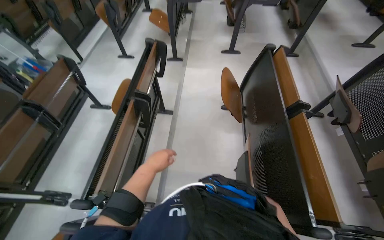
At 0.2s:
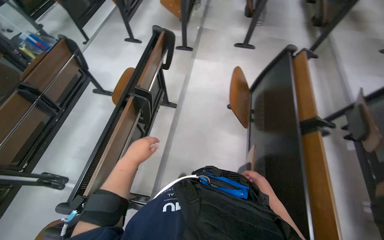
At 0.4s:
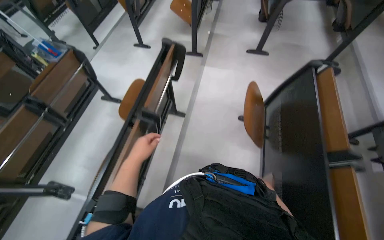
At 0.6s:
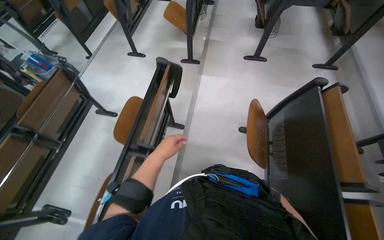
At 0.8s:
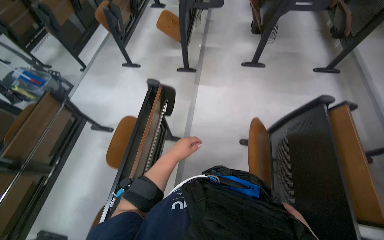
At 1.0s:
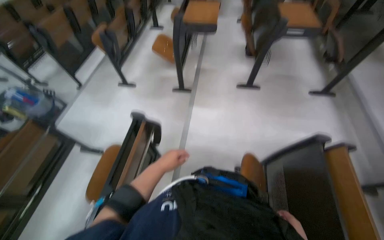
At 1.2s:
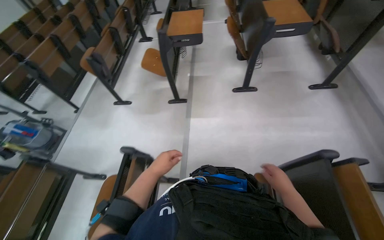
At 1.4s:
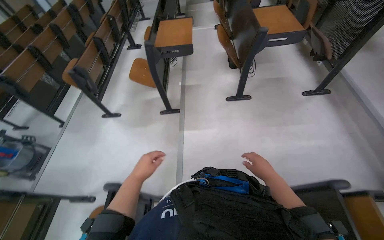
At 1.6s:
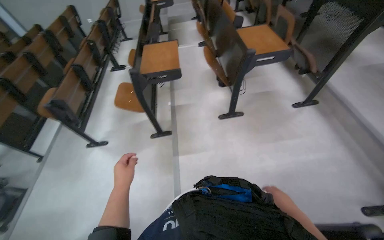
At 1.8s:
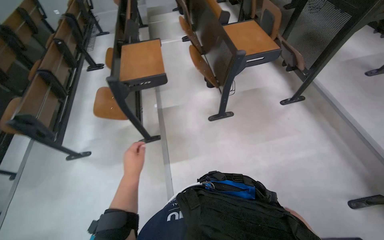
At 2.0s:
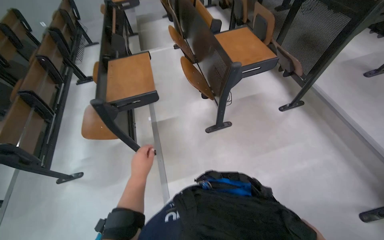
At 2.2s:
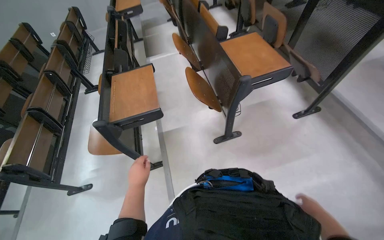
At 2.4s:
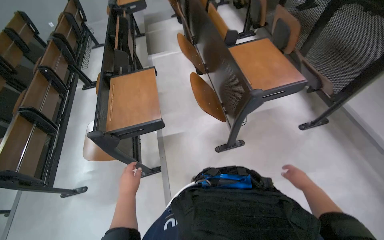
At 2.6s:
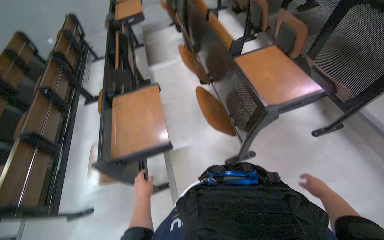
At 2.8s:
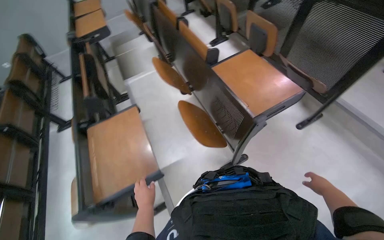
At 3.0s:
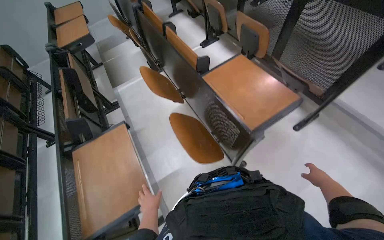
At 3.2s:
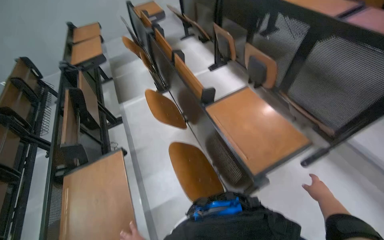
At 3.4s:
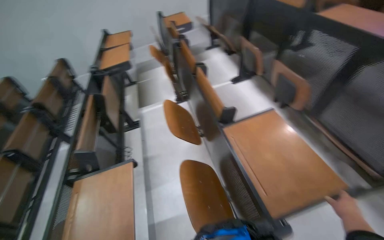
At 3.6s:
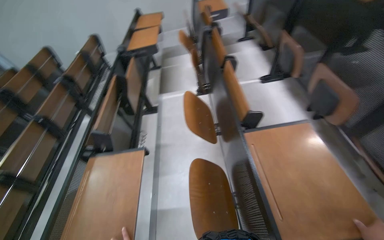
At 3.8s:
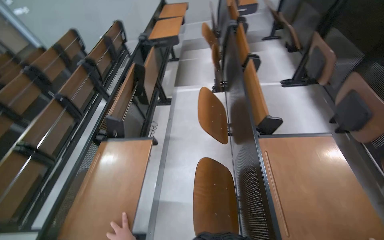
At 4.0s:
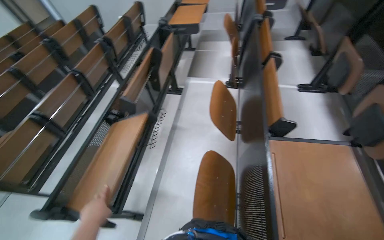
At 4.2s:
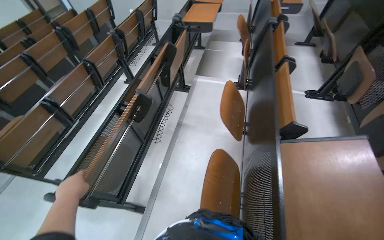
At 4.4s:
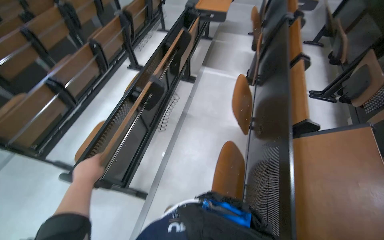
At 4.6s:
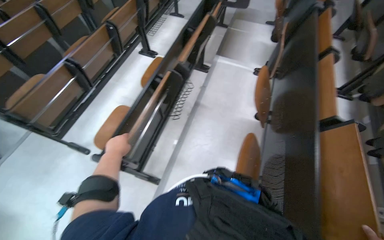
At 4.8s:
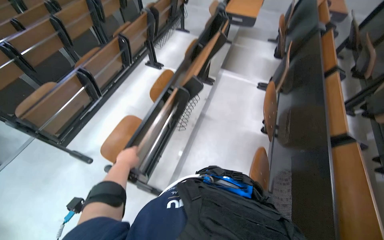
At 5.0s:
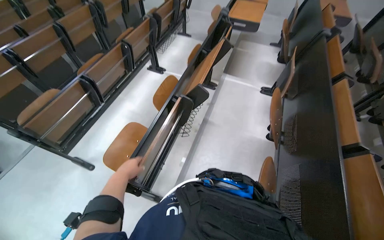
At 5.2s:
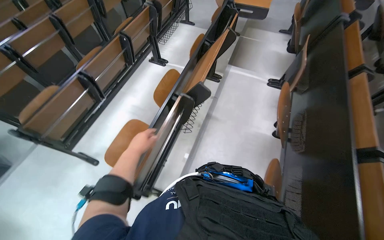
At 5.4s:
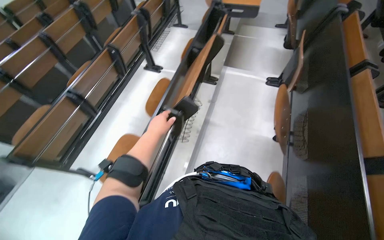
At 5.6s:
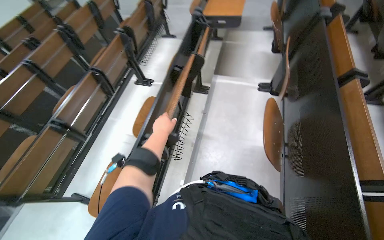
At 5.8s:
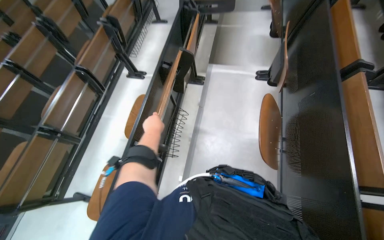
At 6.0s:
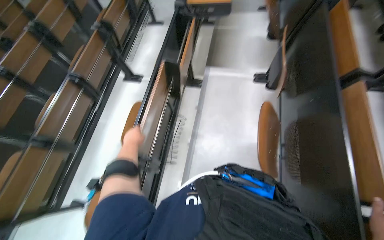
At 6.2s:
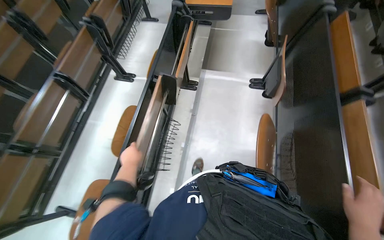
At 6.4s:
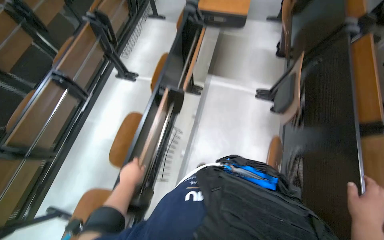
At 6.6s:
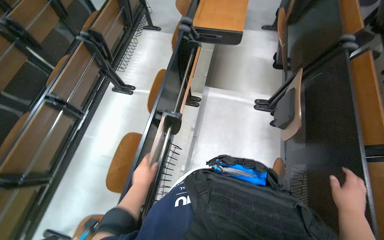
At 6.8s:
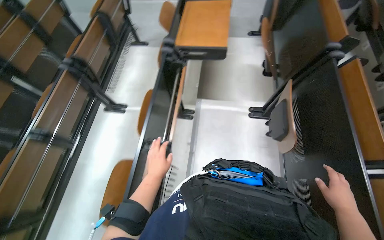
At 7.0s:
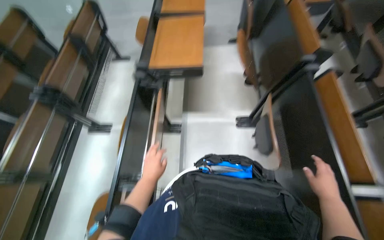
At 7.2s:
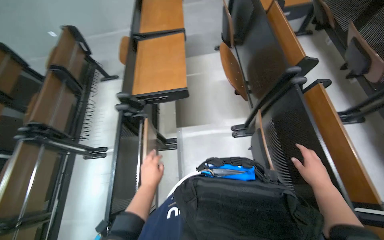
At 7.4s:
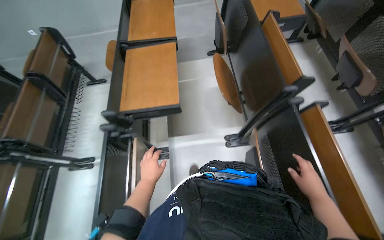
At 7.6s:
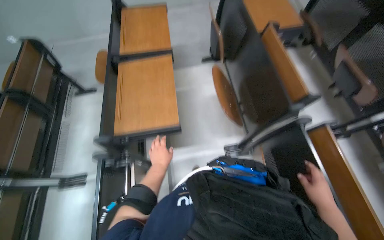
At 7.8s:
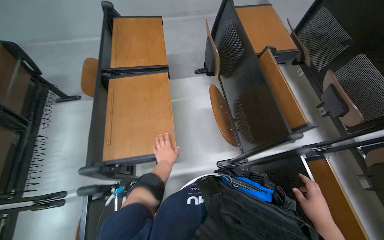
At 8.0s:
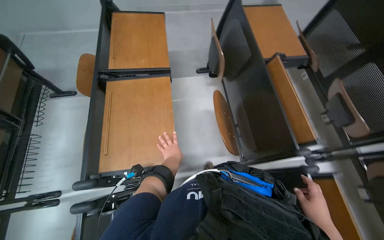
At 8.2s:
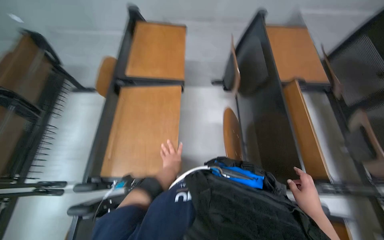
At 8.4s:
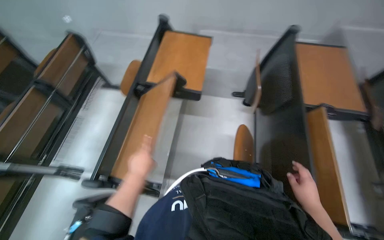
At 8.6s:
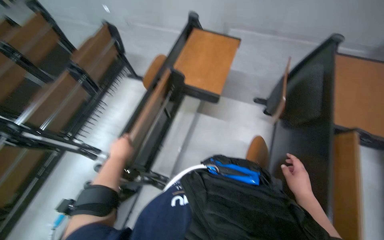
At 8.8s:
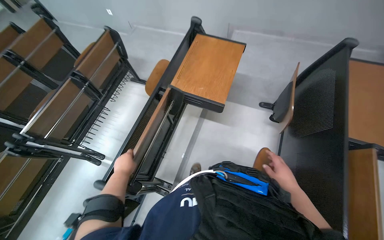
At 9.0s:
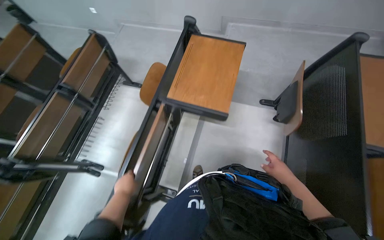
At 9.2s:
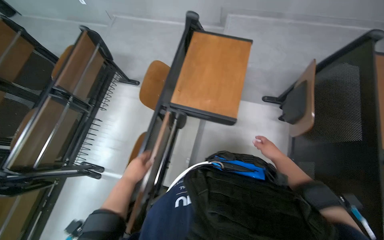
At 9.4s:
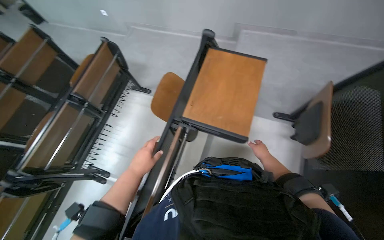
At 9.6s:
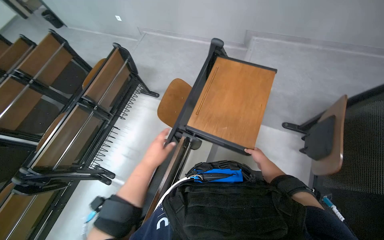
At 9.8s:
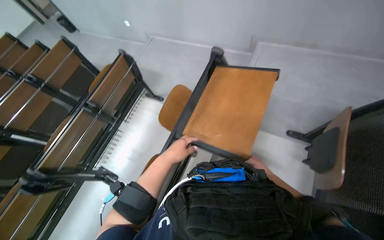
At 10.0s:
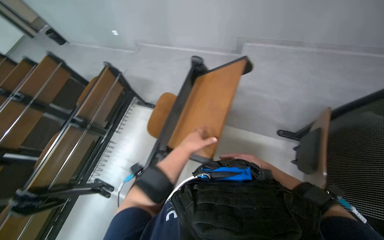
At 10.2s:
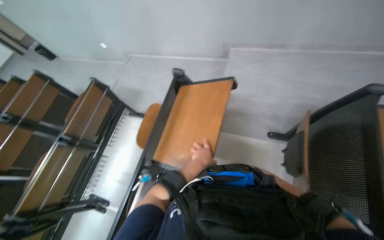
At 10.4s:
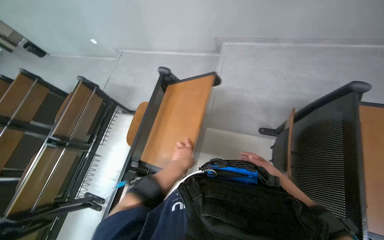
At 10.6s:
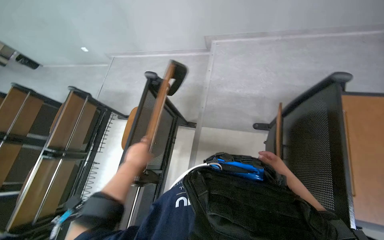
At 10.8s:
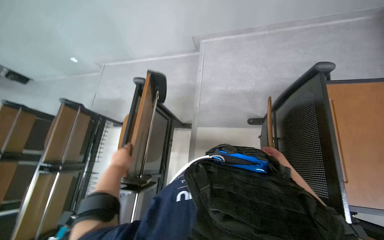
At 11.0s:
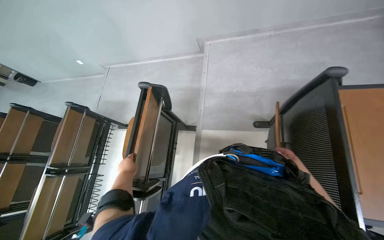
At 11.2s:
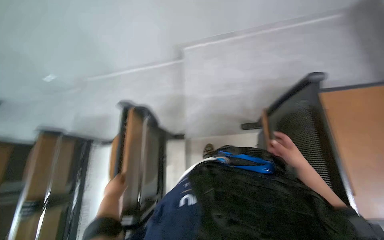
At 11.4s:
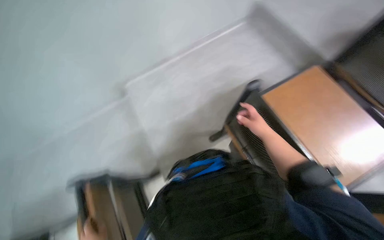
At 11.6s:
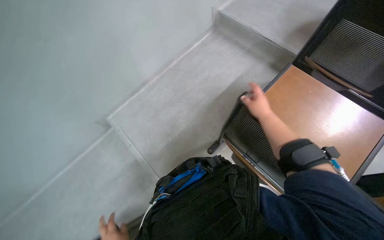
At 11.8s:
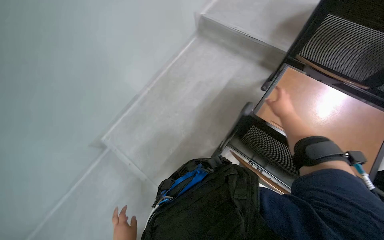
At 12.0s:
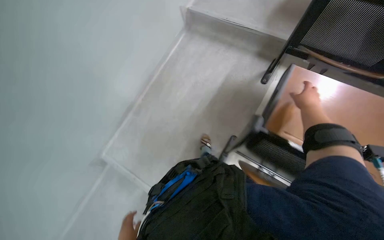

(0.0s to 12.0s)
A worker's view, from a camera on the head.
Job: organizing items.
The whole recording: Arranging classroom furniture. The worker continues to fold up desks and chairs in the classroom.
0.0s - 1.6s: The head travels about 1 m.
1.6s - 3.0s: The wearer moves some 90 cm.
3.0s - 4.4s: The head turns to the left by some 50 degrees.
4.4s - 6.0s: The camera travels about 50 cm.
6.0s - 7.6s: The wearer moves roughly 90 cm. The head turns to the right by roughly 20 degrees.
7.6s - 9.0s: The wearer moves about 50 cm. The wearer's head swings approximately 25 degrees to the left.
9.0s - 10.4s: The left hand is displaced up the picture and to the right by about 60 cm. Meanwhile the right hand travels farther from the camera and to the right by about 40 cm.
10.4s - 12.0s: The head rotates some 40 degrees to the right. The right hand heads up the picture and nearer to the camera, covering some 30 cm.

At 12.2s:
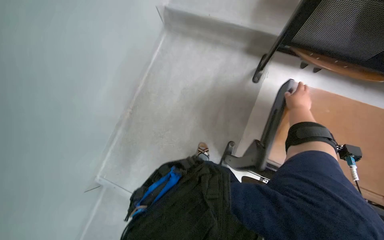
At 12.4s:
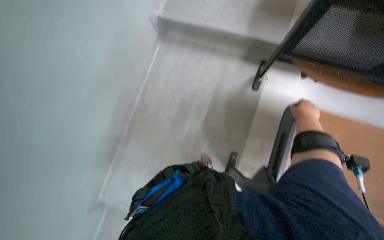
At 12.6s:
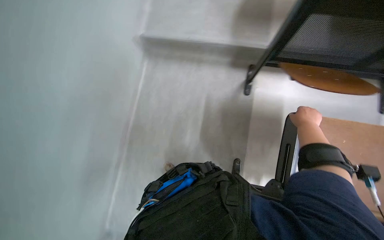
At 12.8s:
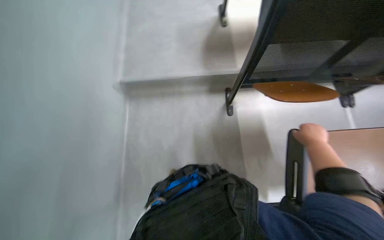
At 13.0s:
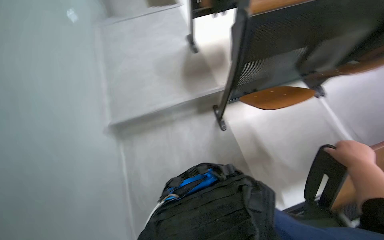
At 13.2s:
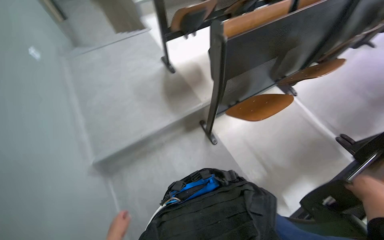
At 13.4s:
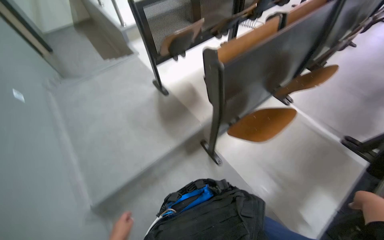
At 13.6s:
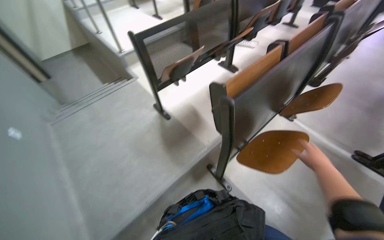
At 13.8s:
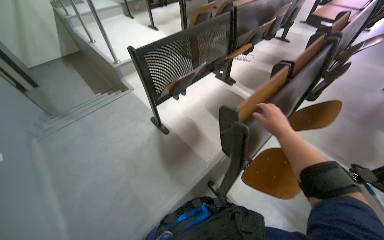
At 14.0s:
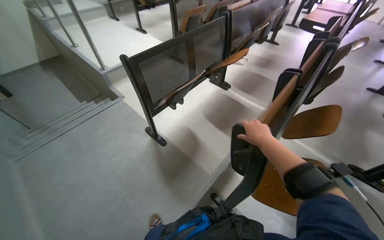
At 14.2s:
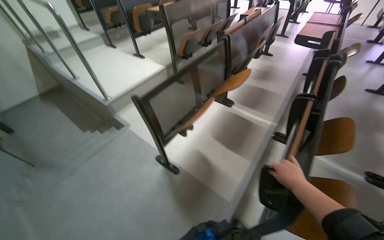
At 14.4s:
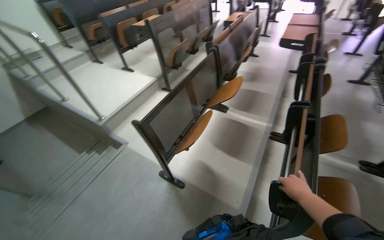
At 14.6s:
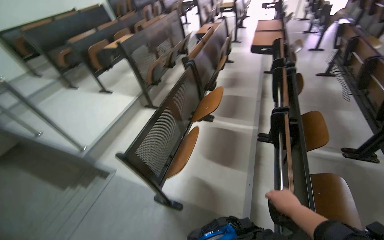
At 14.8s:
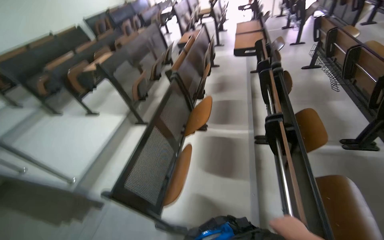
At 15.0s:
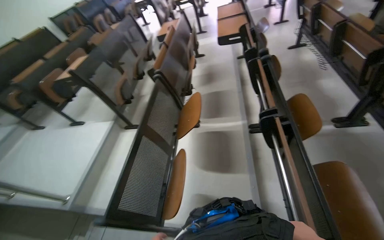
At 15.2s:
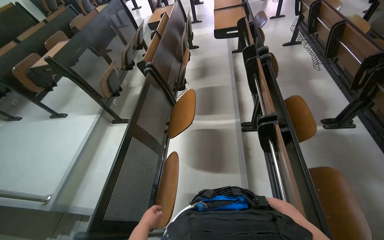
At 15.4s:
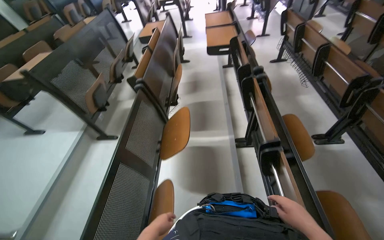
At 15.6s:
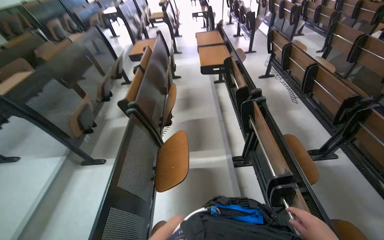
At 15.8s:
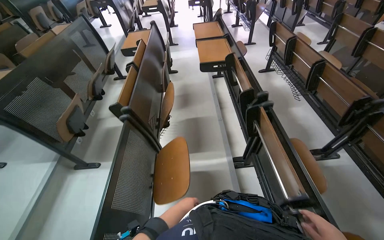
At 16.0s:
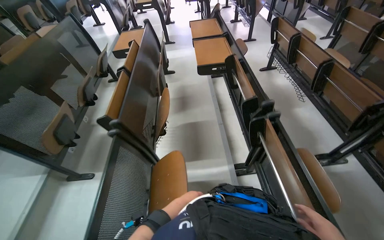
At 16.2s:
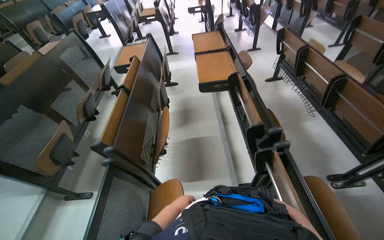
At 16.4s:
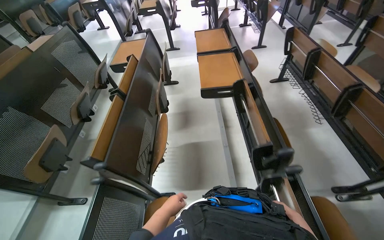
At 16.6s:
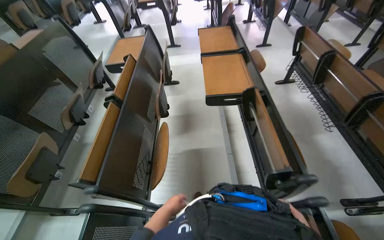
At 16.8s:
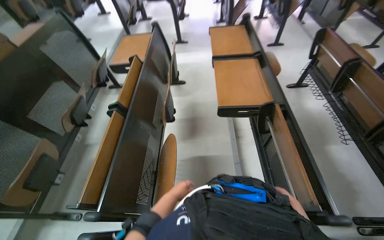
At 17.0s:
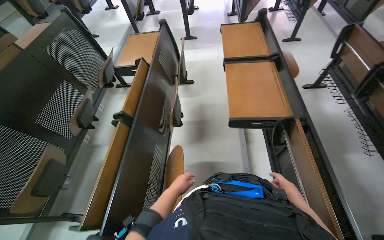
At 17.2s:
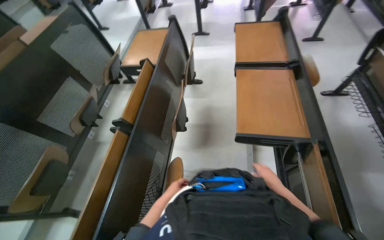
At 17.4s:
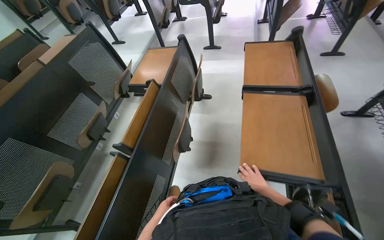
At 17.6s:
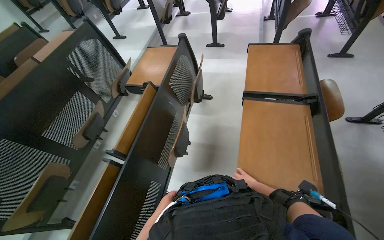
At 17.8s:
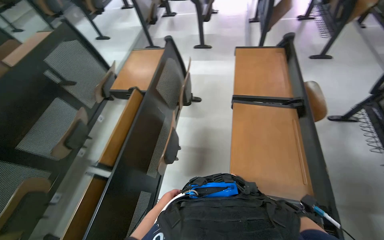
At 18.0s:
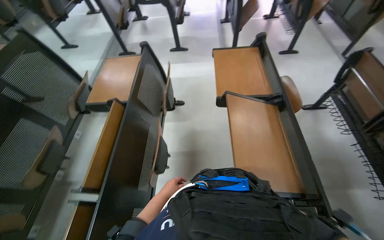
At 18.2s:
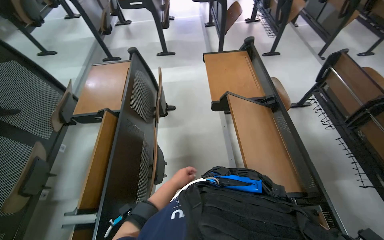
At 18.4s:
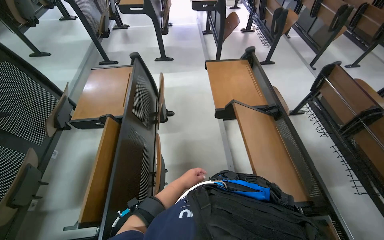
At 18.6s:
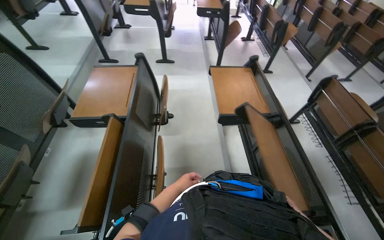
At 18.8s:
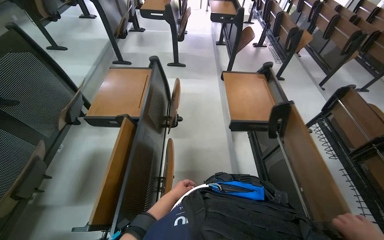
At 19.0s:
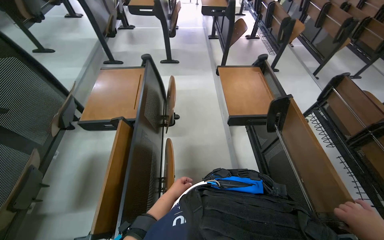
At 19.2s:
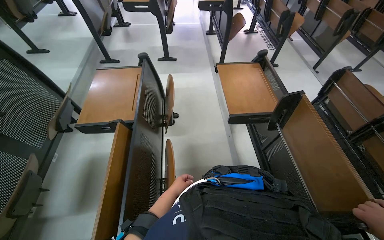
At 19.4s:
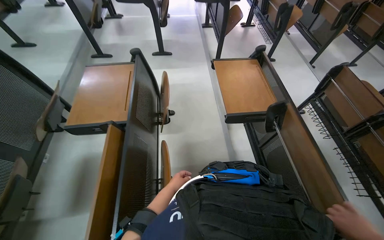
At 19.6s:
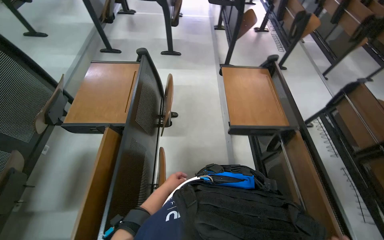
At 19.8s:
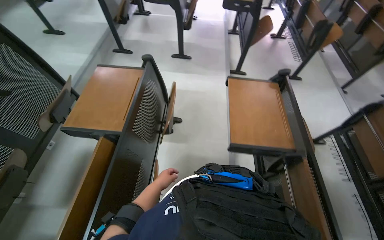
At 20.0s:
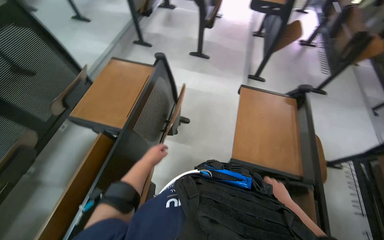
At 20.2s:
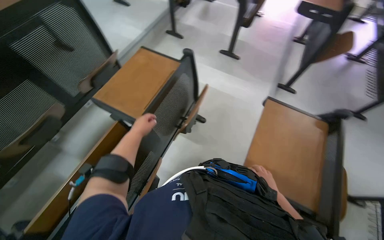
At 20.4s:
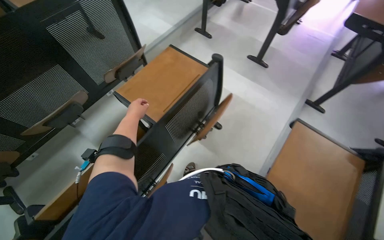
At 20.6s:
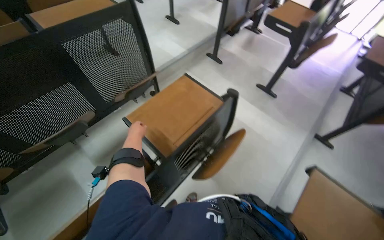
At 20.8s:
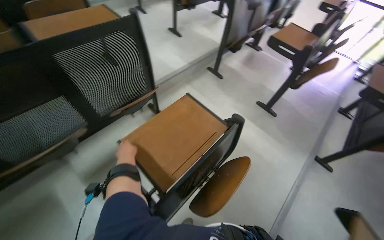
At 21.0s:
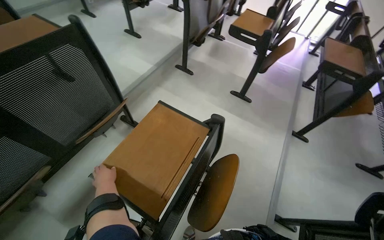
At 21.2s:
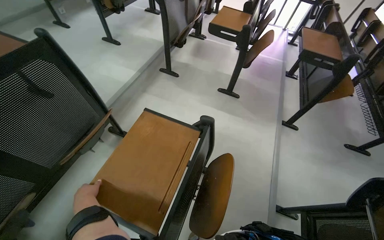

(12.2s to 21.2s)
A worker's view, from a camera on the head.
Job: organizing items.
The whole recording: Arranging classroom furniture. The worker continues to fold up desks and chairs in the classroom.
12.2s - 13.8s: The head turns to the right by approximately 55 degrees. The camera pitches upward, by some 45 degrees.
13.8s - 15.2s: The camera is carried about 70 cm. The wearer's head swings about 45 degrees to the right.
15.2s - 16.6s: The camera travels roughly 90 cm.
16.6s - 18.2s: The wearer moves some 70 cm.
18.2s - 19.8s: The left hand moves to the left, roughly 10 cm.
19.8s - 21.2s: The camera is carried roughly 50 cm.
